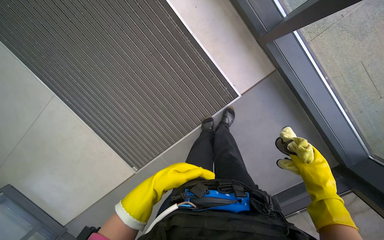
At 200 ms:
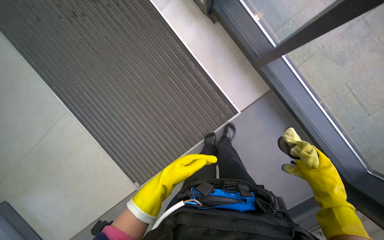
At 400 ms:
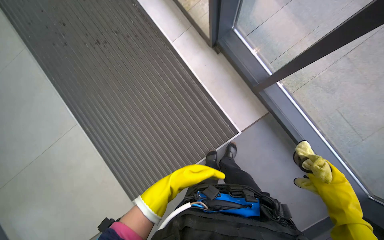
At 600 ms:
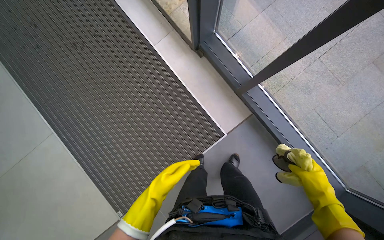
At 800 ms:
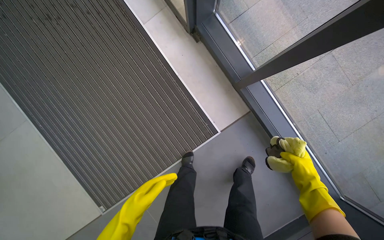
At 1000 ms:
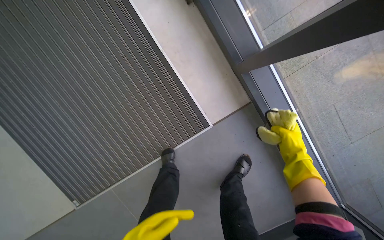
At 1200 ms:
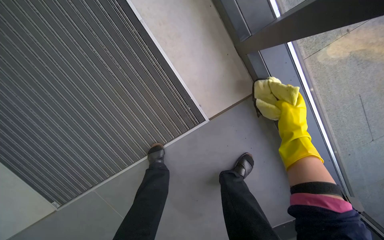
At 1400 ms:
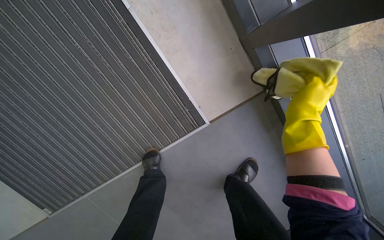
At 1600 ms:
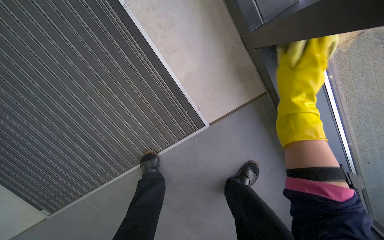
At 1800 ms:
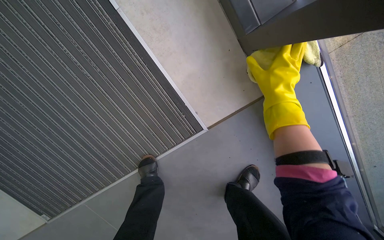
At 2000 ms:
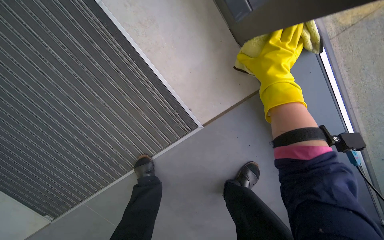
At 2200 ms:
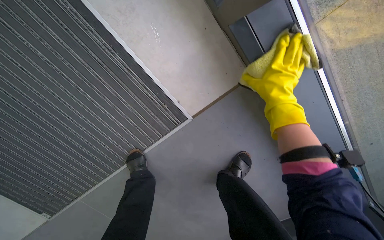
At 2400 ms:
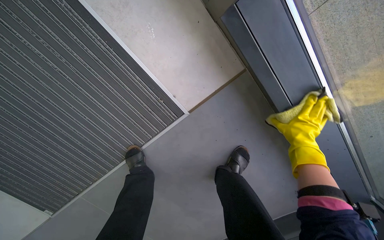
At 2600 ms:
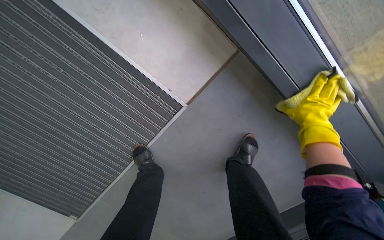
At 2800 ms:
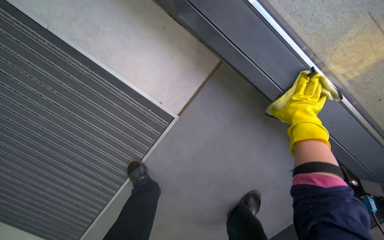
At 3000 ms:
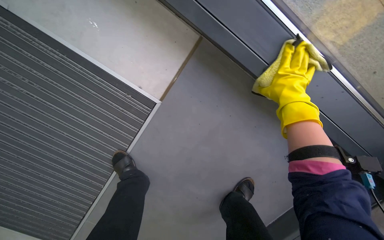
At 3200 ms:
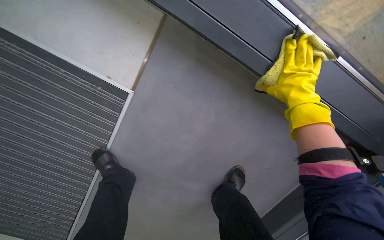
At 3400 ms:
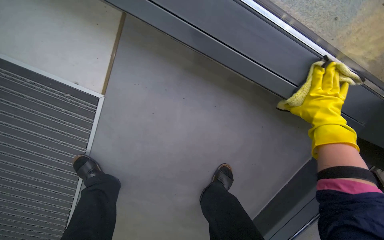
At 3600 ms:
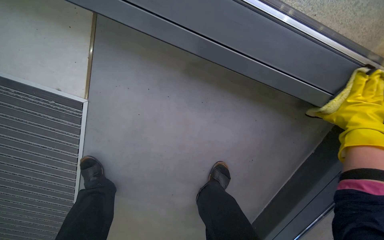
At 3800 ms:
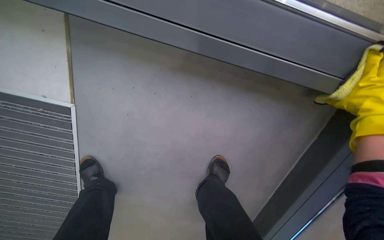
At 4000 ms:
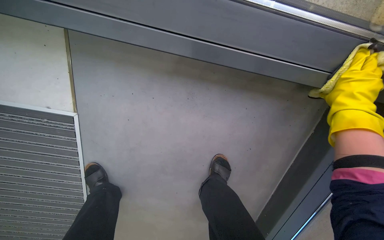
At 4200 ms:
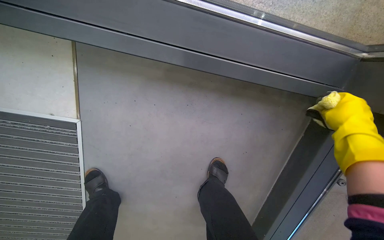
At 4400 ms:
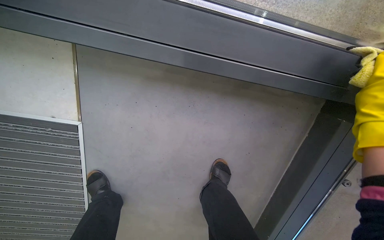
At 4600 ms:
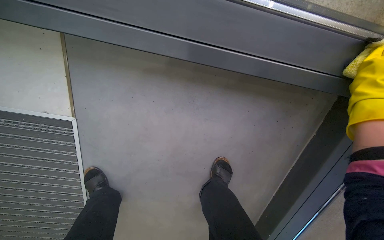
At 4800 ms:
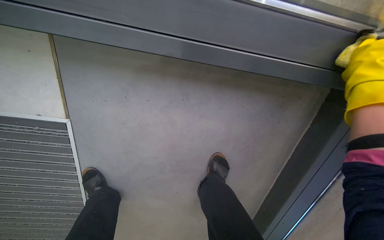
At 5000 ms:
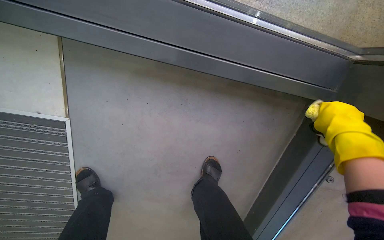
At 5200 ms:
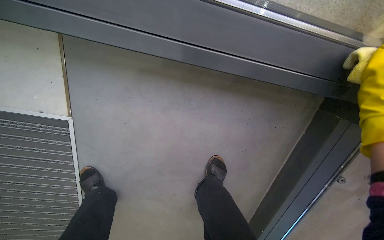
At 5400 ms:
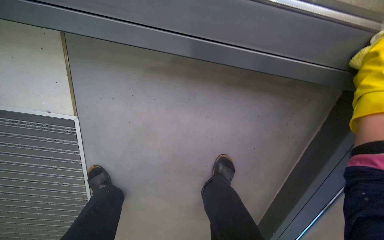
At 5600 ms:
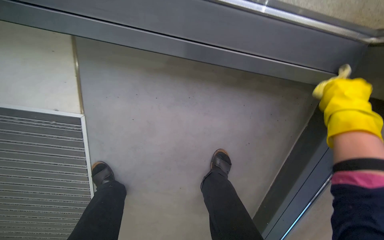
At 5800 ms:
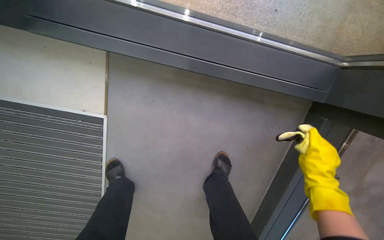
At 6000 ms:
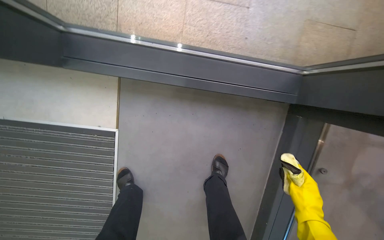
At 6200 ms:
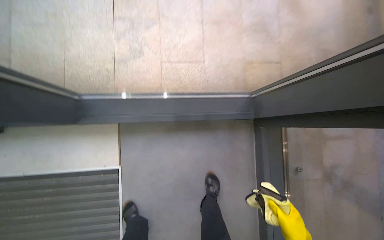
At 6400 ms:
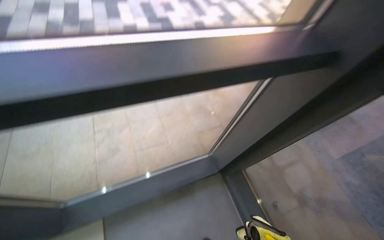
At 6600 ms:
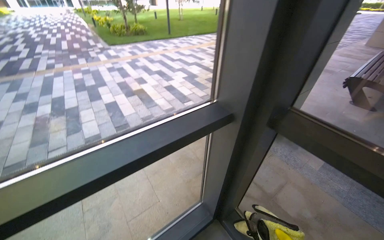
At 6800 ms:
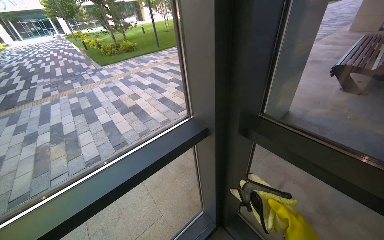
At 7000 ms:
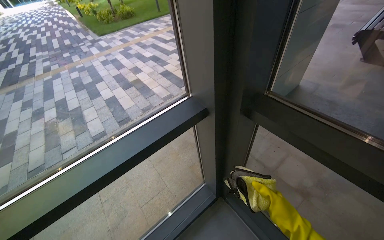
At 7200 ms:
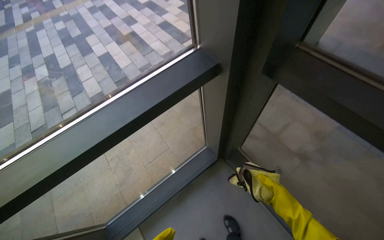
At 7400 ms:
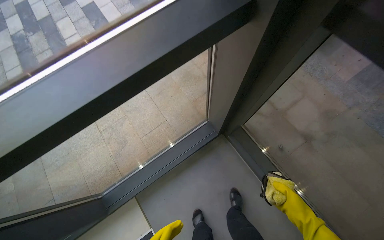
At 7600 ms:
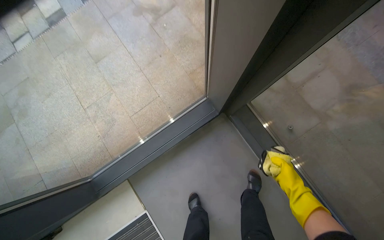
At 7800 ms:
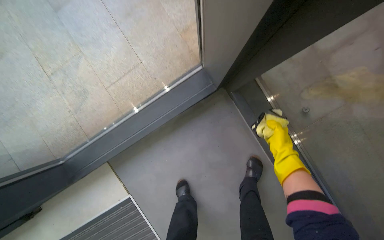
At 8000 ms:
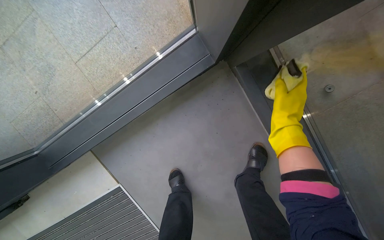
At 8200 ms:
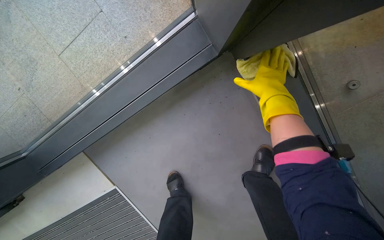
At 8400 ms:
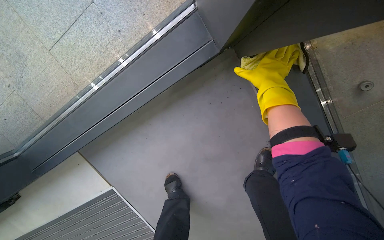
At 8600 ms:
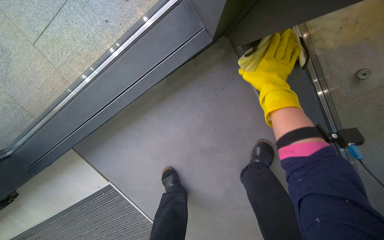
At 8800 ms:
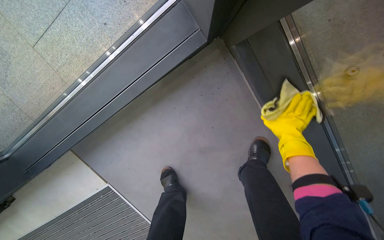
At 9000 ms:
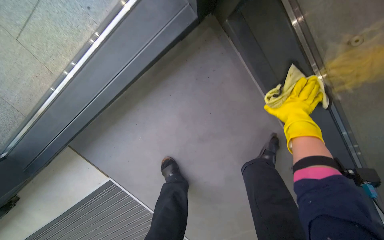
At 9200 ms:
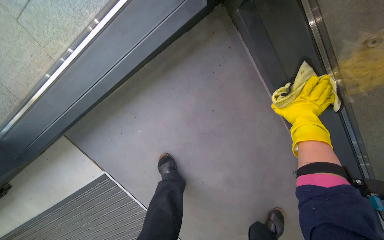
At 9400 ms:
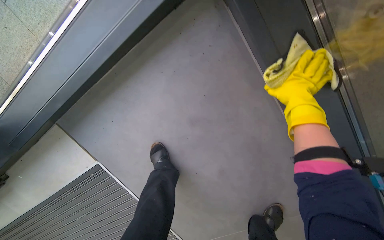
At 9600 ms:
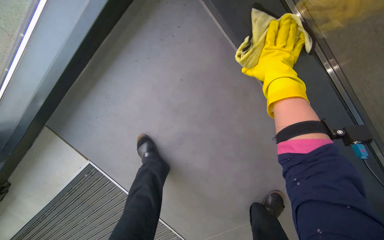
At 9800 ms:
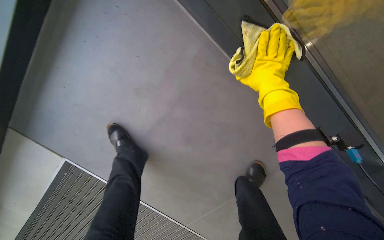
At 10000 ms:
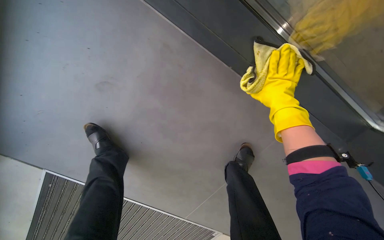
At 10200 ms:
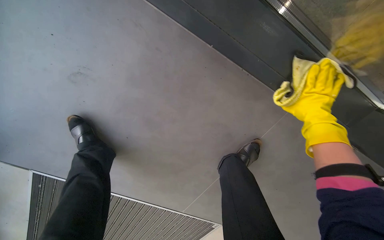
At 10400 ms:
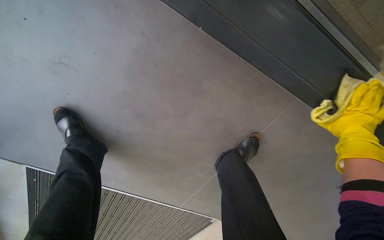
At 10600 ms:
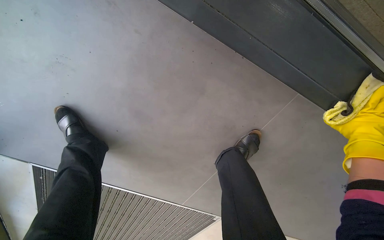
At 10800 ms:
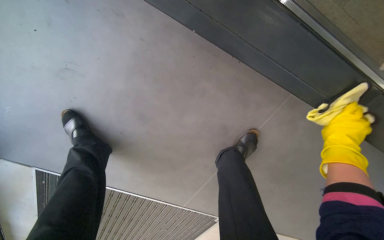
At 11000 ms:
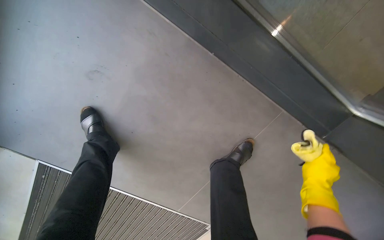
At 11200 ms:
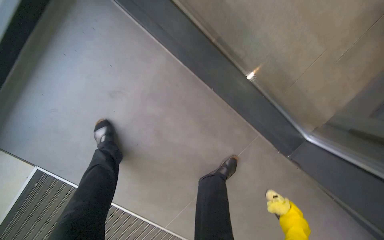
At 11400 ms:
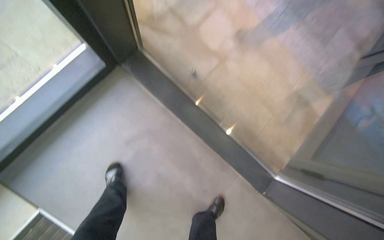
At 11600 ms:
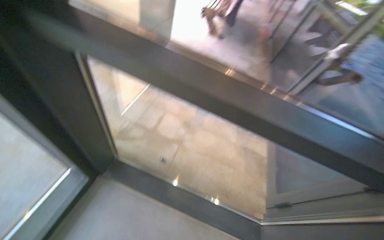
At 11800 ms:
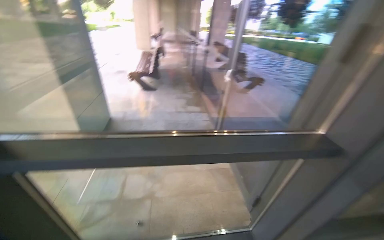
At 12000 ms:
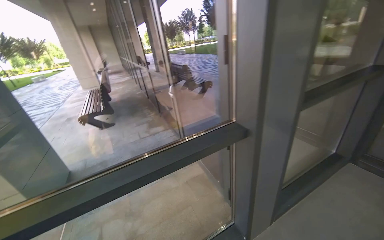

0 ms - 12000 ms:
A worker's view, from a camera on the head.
Job: wiping surfaces.
The whole recording: Wiping window frames with cloth. The worker wipes the black window frames with a yellow cloth.
0 ms - 1600 ms: The head travels some 50 cm.
1600 ms - 3000 ms: The right hand shifts about 40 cm to the right and farther from the camera.
6000 ms - 7600 ms: The camera is carried approximately 50 cm. The head turns to the right by some 50 degrees. The view tilts some 15 degrees upward.
7600 ms - 9000 ms: The camera is carried about 60 cm. The view tips downward by some 30 degrees.
9000 ms - 10400 ms: The right hand travels to the right by some 25 cm.
10400 ms - 12000 ms: The camera travels about 1 m. The wearer looks approximately 80 degrees further to the right. The view tips upward by some 75 degrees.

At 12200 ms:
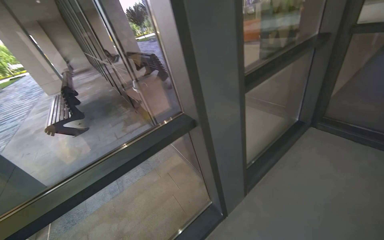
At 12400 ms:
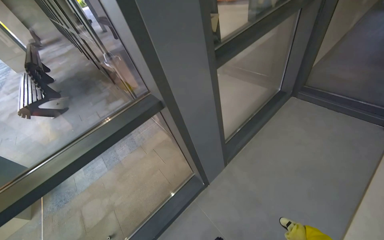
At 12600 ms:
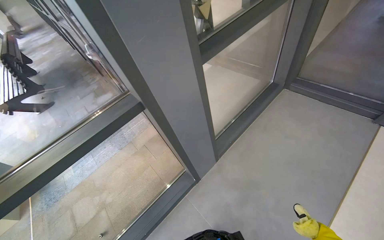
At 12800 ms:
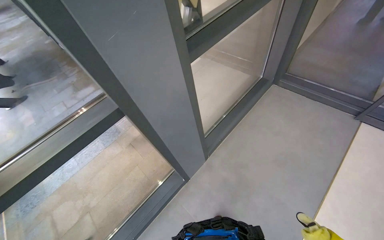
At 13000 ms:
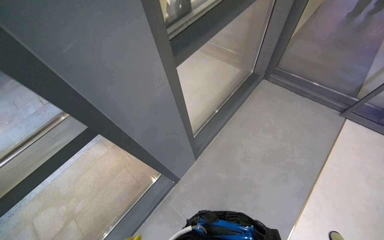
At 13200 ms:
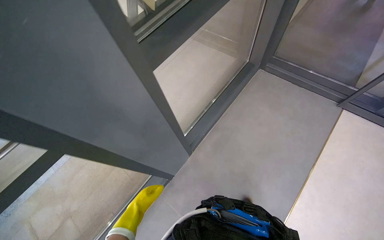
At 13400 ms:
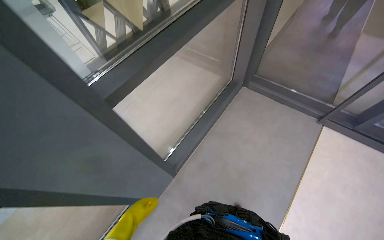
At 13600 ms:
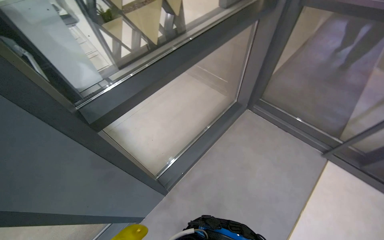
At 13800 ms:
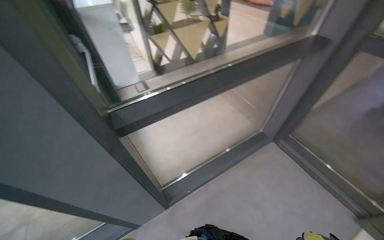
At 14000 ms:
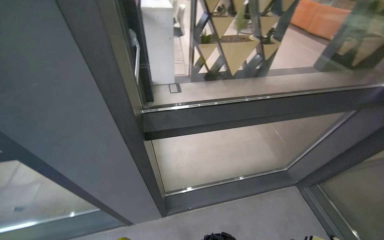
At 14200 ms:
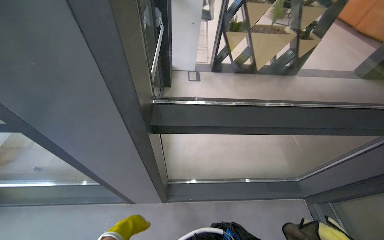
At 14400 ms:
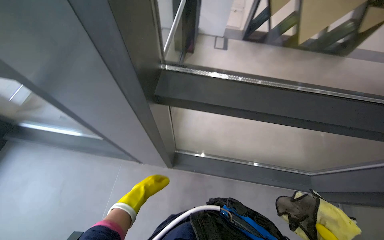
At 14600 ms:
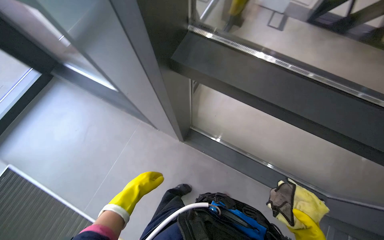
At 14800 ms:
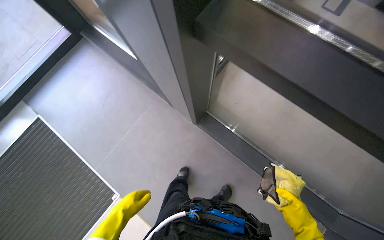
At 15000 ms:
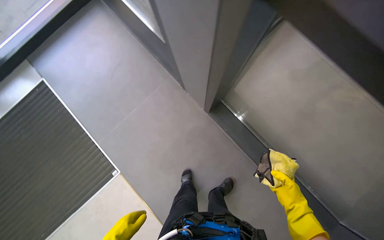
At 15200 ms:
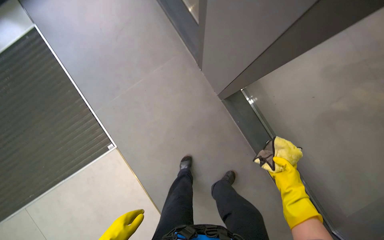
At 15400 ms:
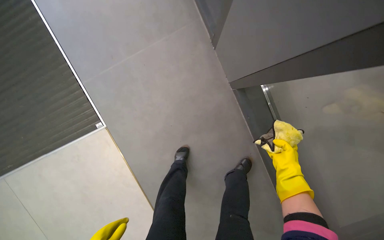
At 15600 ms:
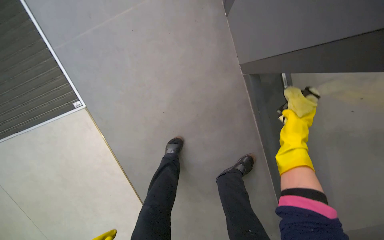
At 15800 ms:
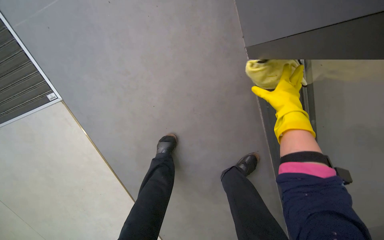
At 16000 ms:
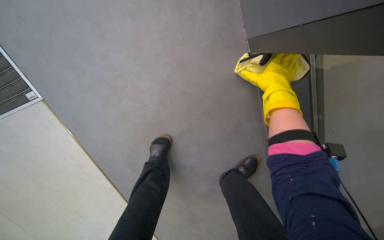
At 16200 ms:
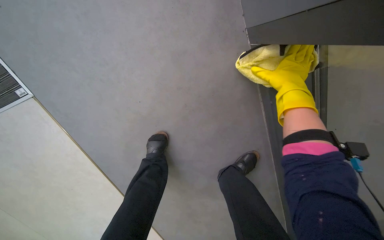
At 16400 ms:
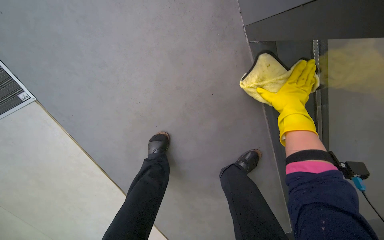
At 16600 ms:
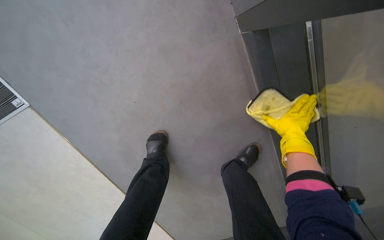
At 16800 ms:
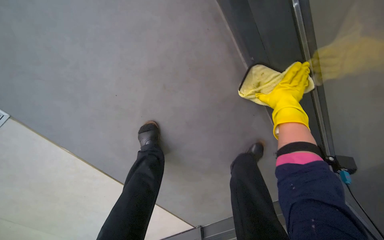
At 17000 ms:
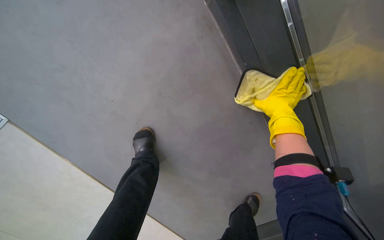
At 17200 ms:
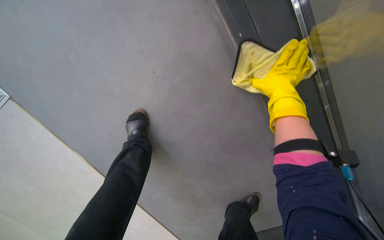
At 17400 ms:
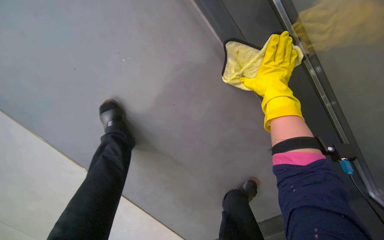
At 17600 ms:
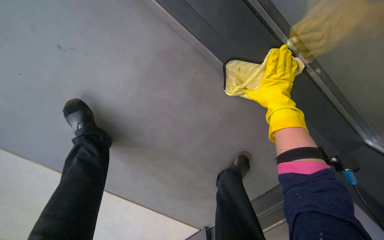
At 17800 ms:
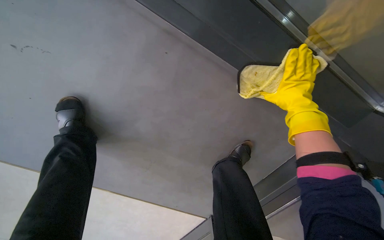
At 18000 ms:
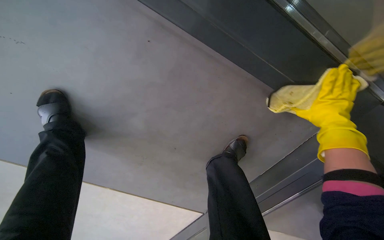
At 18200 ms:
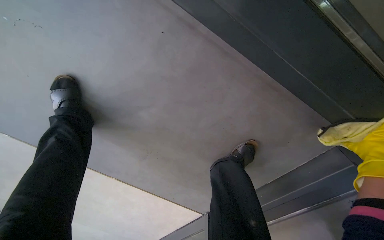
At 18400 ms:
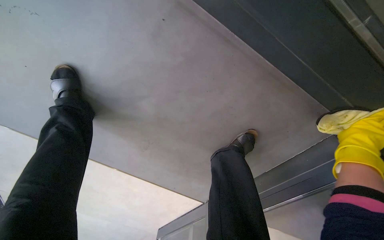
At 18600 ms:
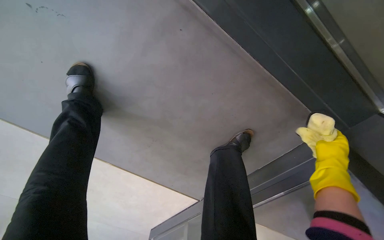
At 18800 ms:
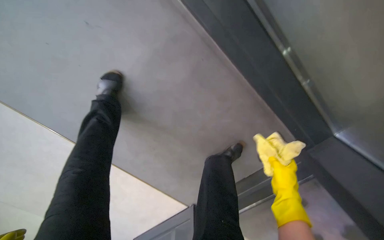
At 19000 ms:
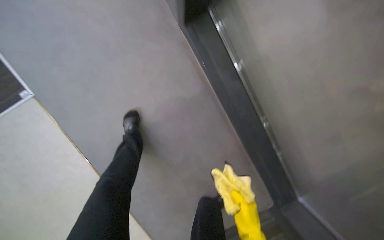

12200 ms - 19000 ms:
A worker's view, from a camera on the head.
Job: wiping surfaces.
The whole recording: Wiping window frames with cloth. The worker wipes the black window frames with a yellow cloth.
12200 ms - 13600 ms: The camera is carried approximately 70 cm. The view tips downward by approximately 20 degrees.
13600 ms - 15000 ms: The wearer's head swings approximately 90 degrees to the left. The view tilts roughly 25 degrees downward.
17600 ms - 19000 ms: The wearer looks approximately 20 degrees further upward.
